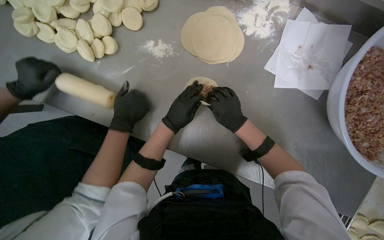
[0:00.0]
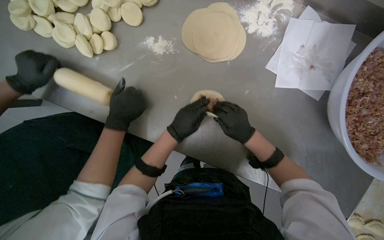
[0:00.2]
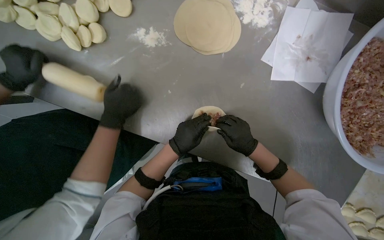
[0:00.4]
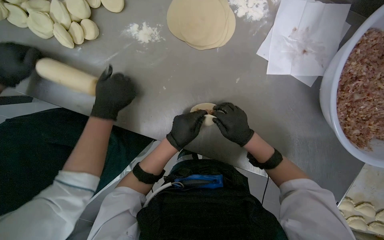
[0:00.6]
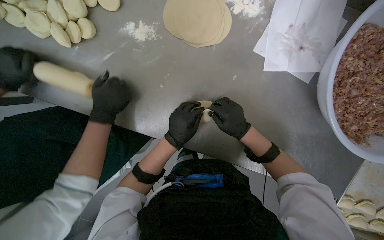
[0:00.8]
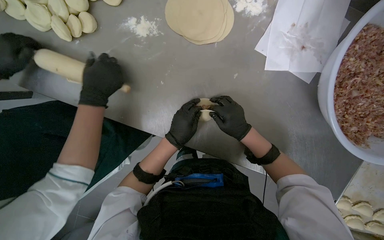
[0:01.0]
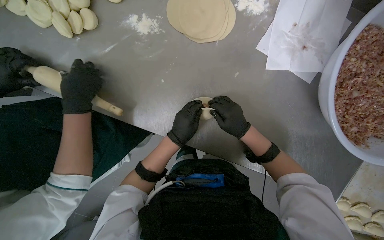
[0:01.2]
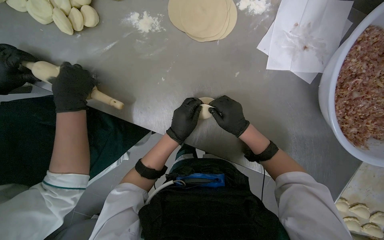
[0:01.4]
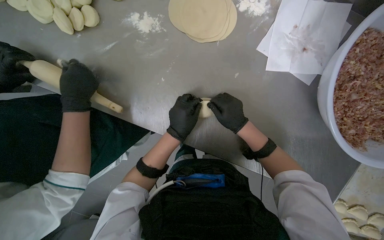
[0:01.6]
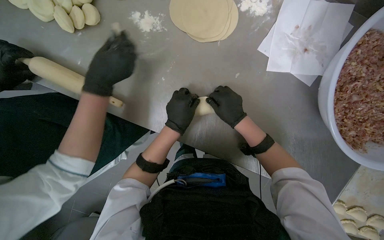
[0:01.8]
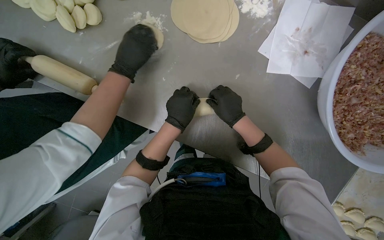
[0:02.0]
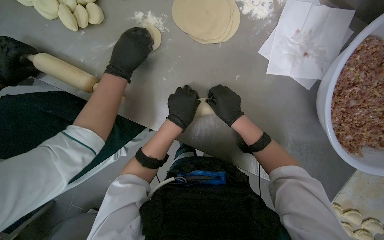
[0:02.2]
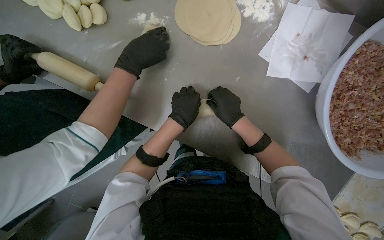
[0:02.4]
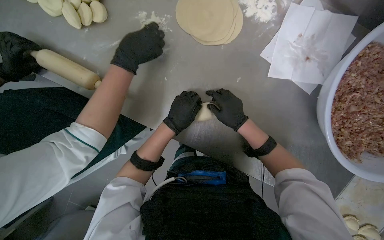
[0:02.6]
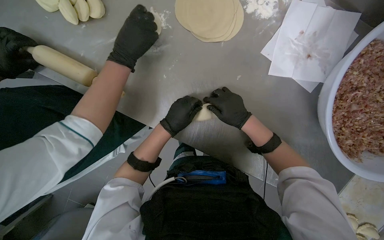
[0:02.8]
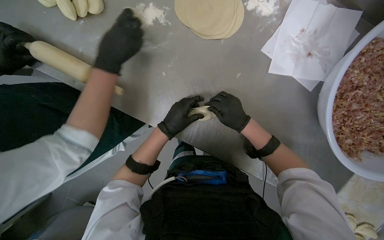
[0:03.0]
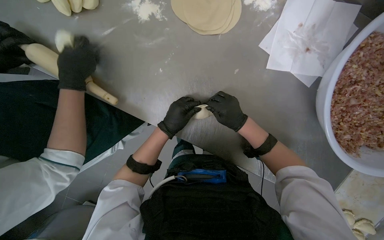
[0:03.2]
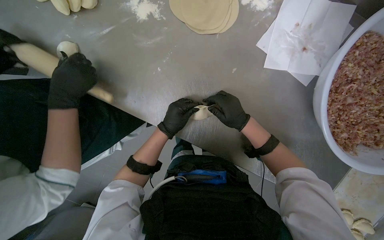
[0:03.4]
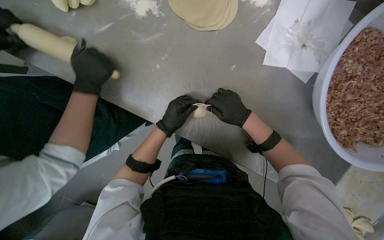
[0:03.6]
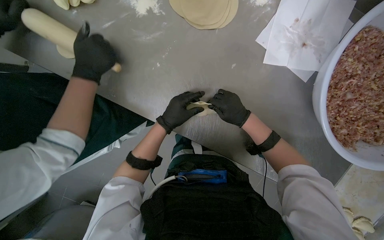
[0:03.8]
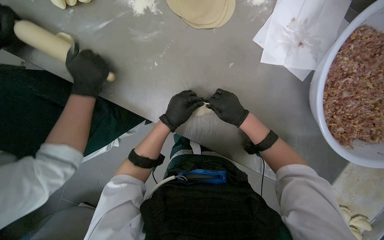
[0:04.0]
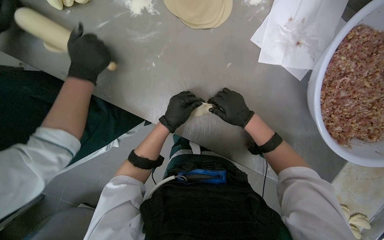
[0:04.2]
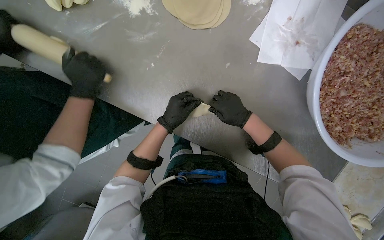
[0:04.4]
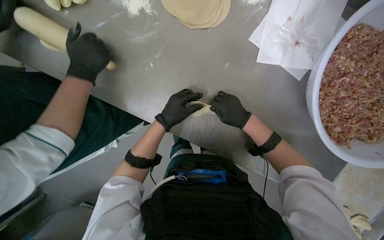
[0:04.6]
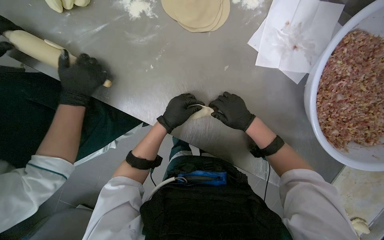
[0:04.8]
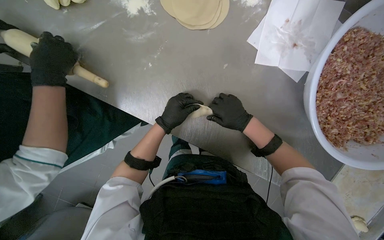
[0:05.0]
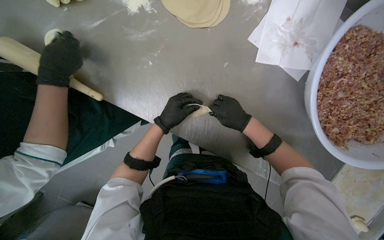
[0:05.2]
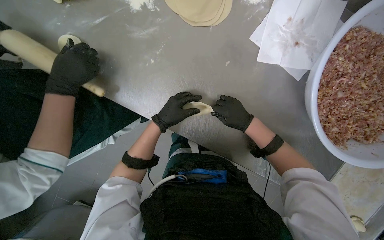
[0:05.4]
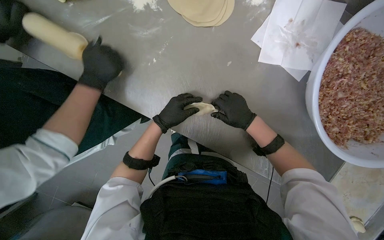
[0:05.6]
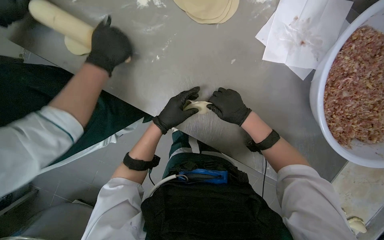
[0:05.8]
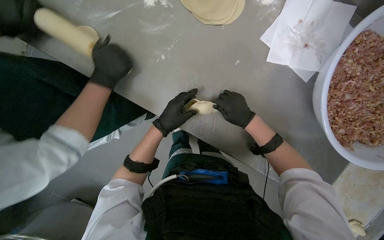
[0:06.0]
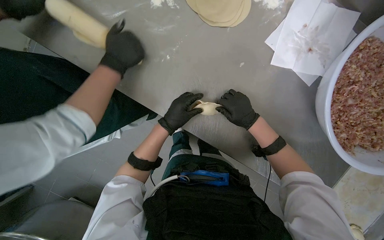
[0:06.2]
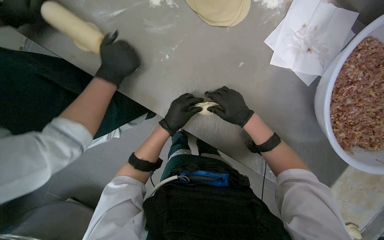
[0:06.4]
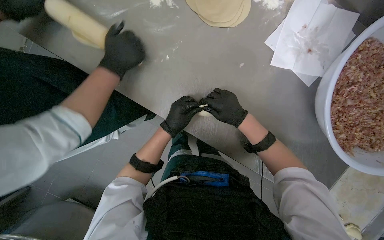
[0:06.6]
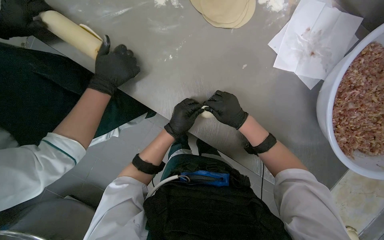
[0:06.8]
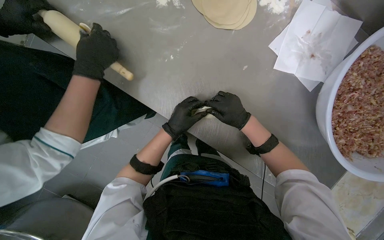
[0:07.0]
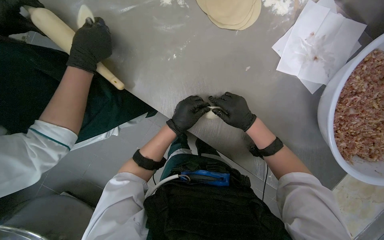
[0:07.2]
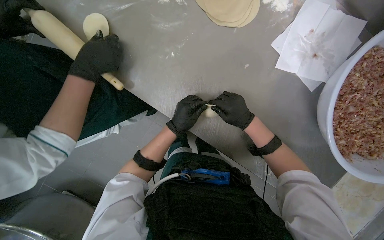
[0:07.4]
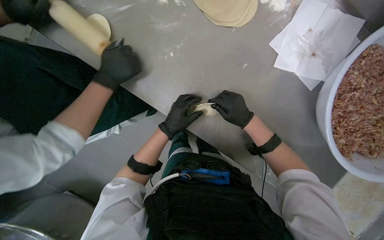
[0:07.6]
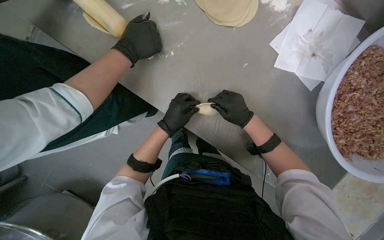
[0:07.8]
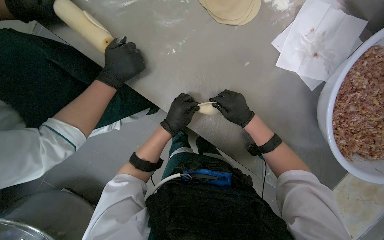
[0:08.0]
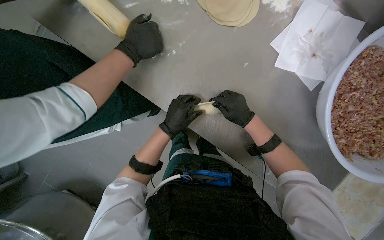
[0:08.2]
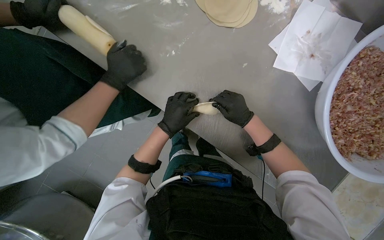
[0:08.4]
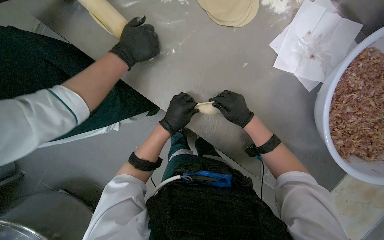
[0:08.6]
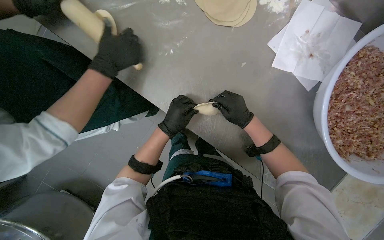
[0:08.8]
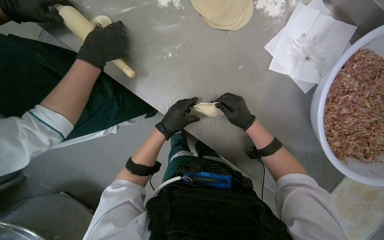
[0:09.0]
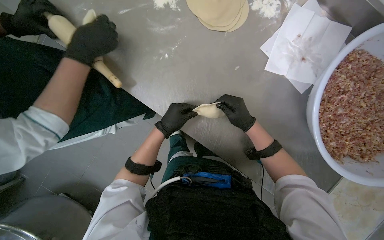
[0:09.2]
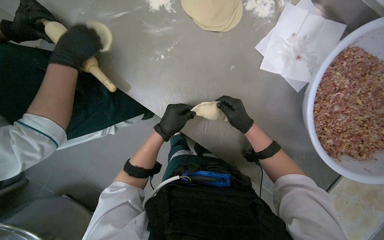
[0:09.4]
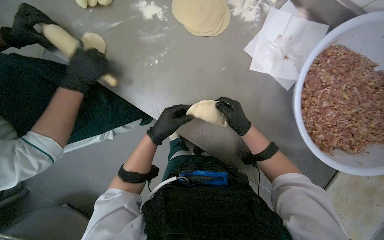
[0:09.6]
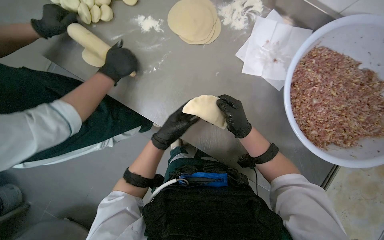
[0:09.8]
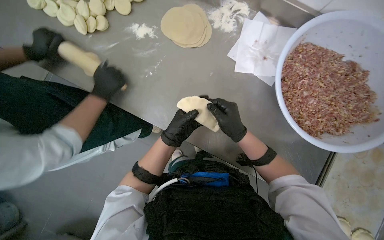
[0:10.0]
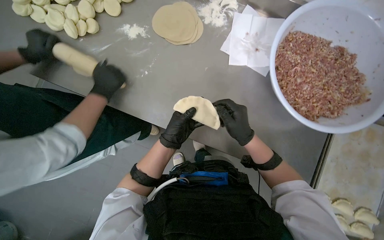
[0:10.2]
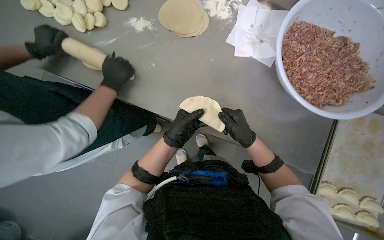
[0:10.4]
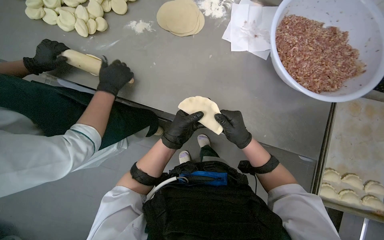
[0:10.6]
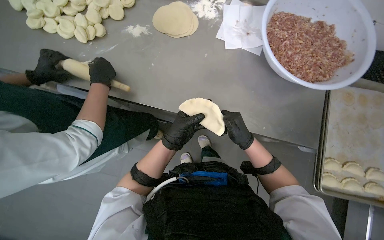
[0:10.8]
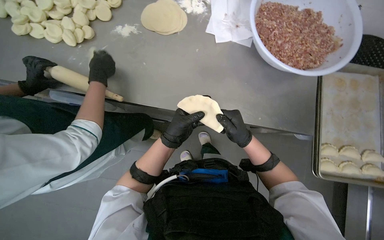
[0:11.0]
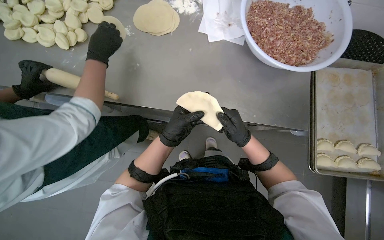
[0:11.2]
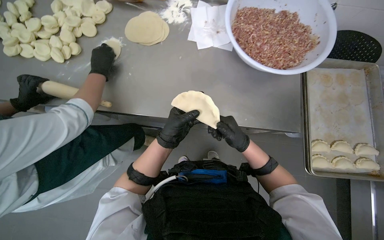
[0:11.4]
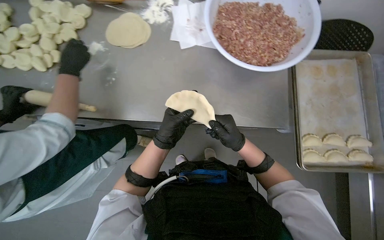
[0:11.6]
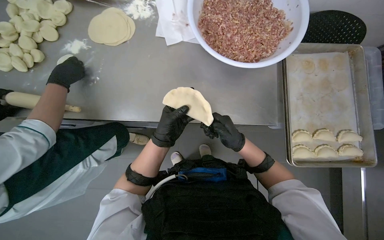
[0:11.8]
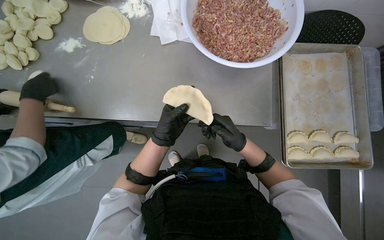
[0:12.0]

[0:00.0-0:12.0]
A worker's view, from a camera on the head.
Job: preparing food.
The whole recording: Sealing and placing meat-filled dough onto tray. The worker seals the edges of meat-filled dough circles and places them onto a tray.
0:01.6 to 0:09.0: The hands are busy where they are.
0:09.0 to 0:10.4: The right hand heads down the picture, covering roughly 15 cm.

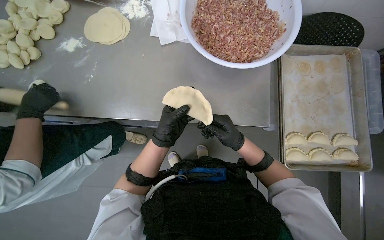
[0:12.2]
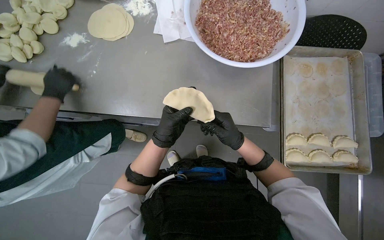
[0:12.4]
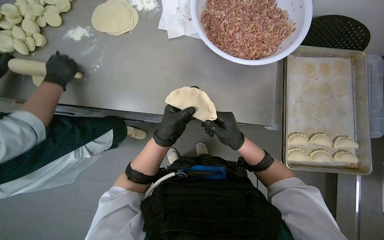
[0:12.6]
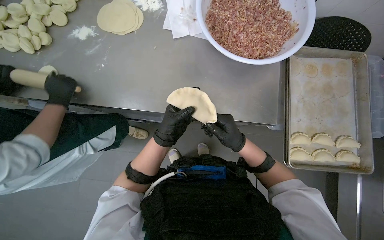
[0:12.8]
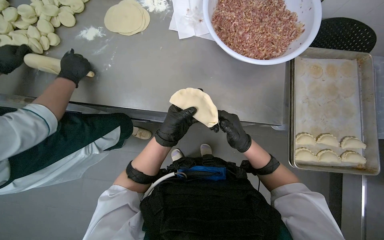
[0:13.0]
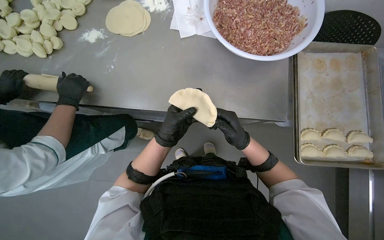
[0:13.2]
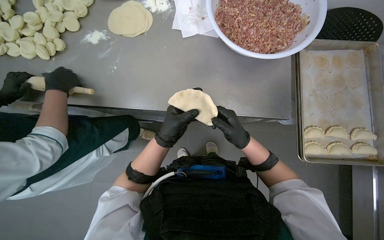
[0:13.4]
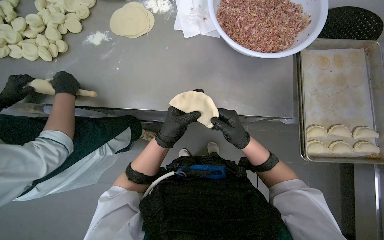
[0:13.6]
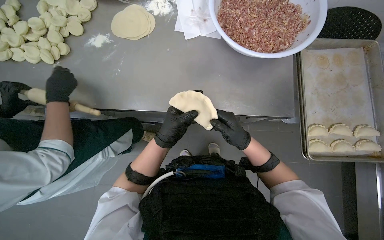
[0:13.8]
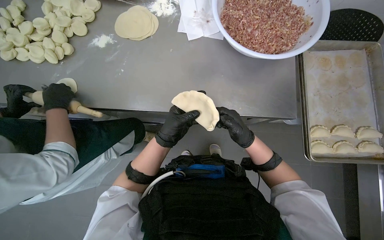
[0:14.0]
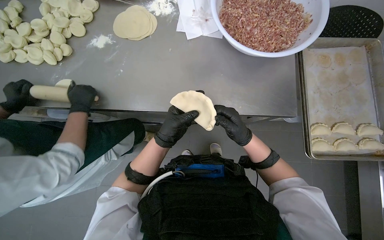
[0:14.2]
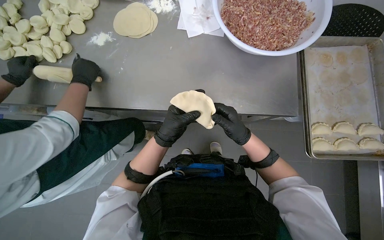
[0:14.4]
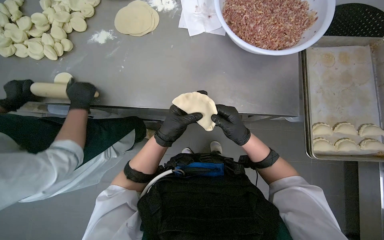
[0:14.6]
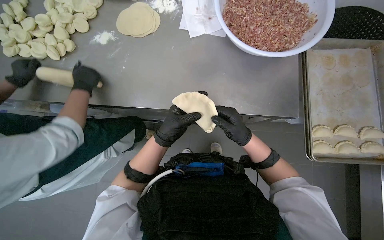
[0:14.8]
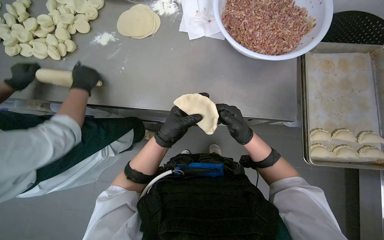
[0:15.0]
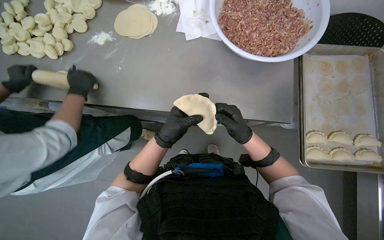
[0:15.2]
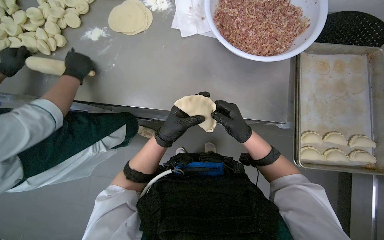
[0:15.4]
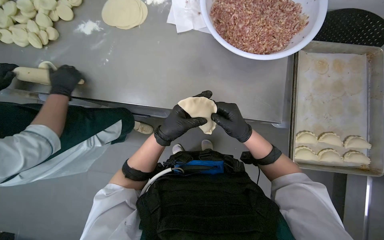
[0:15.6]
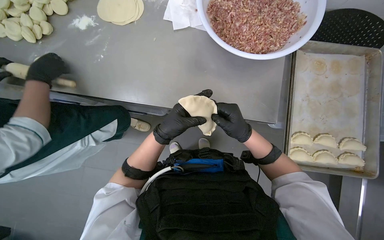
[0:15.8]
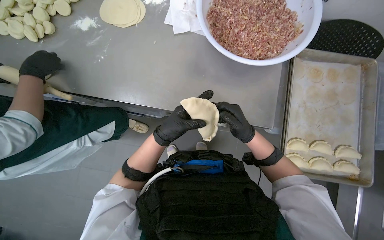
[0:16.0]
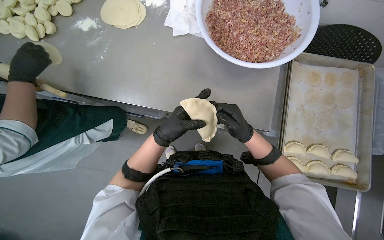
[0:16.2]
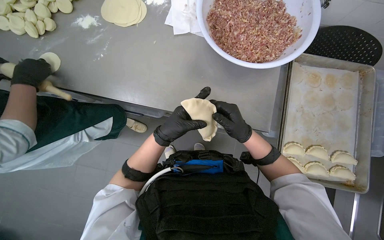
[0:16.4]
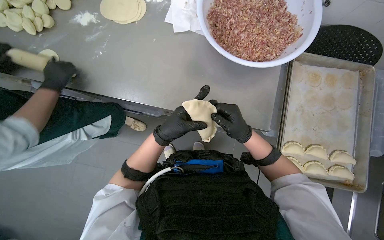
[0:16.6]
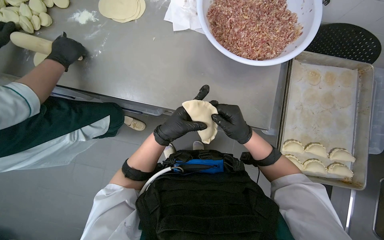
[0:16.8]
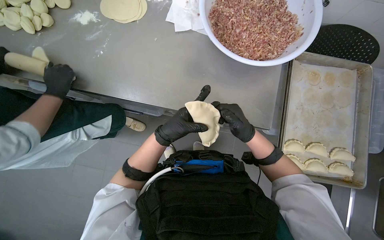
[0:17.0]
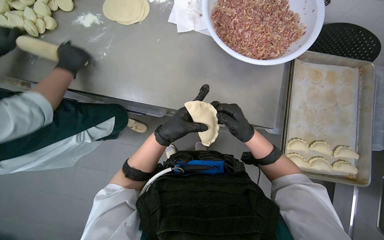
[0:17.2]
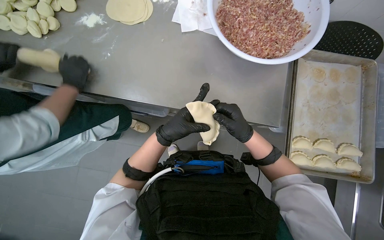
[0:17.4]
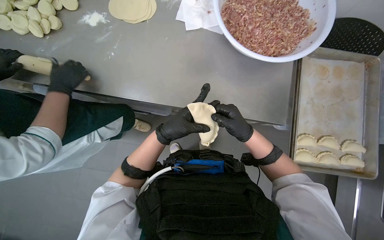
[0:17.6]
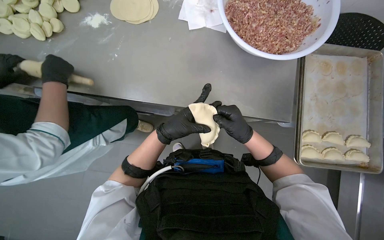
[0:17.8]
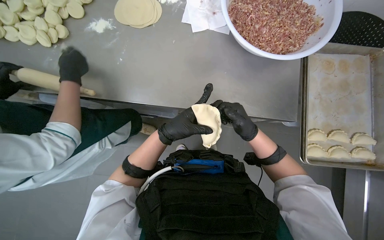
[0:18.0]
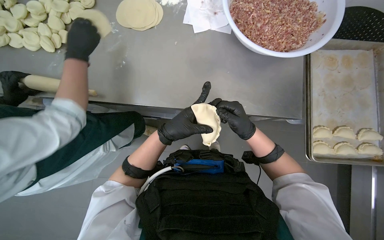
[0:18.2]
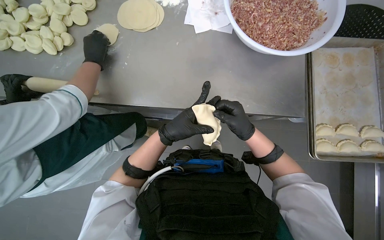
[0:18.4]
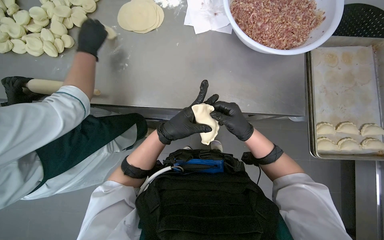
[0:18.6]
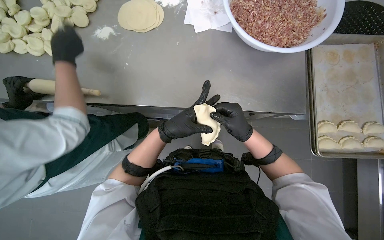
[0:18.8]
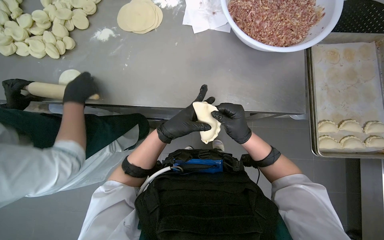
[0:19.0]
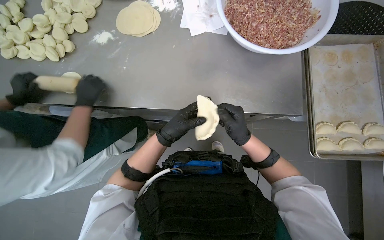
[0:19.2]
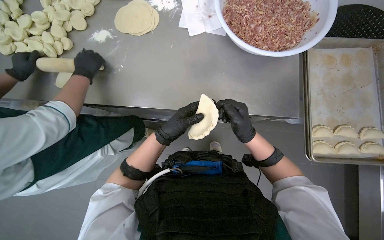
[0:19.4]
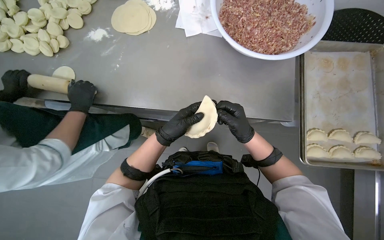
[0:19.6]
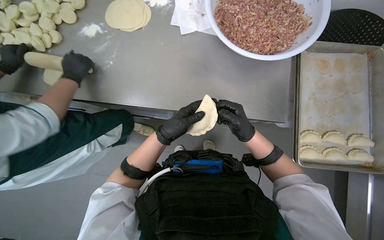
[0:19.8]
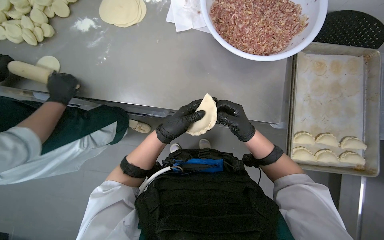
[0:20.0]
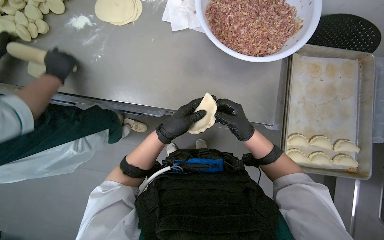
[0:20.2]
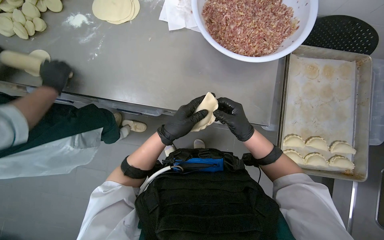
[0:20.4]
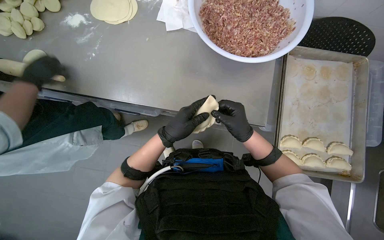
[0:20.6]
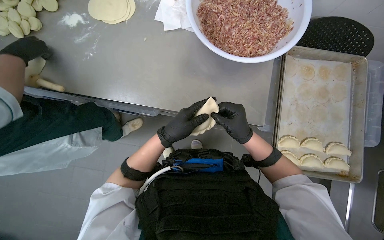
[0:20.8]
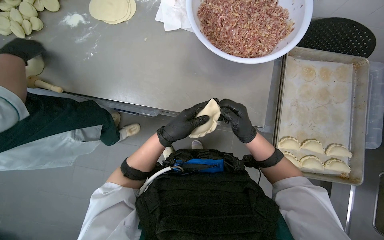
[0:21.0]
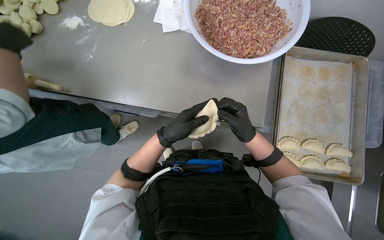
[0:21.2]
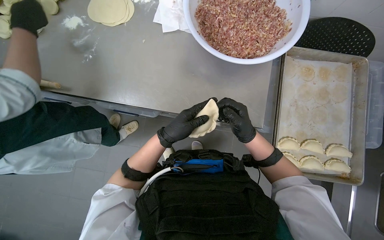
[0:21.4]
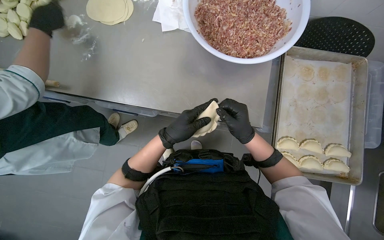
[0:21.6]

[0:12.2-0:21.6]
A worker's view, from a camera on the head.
Job: preparing food.
The whole recording: Sealing and placing meat-filled dough onto tray. The worker seals the edges of meat-filled dough circles and places them onto a tray.
0:13.8 to 0:15.4: The hands stay close to where they were, moving slightly.
0:15.4 to 0:17.0: The hands stay close to where they were, moving slightly.
0:20.0 to 0:21.6: The hands are busy where they are.
